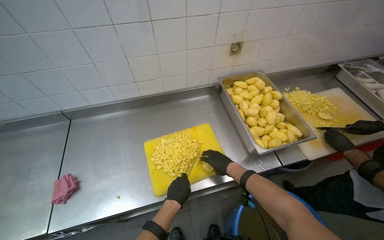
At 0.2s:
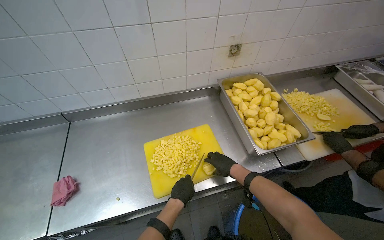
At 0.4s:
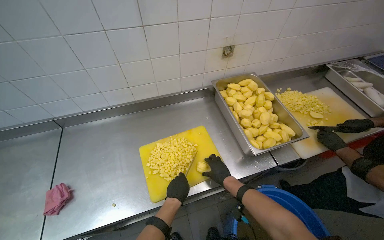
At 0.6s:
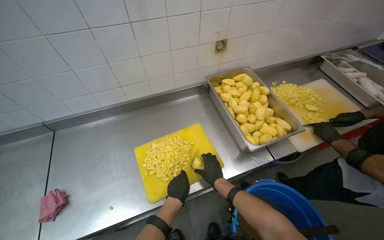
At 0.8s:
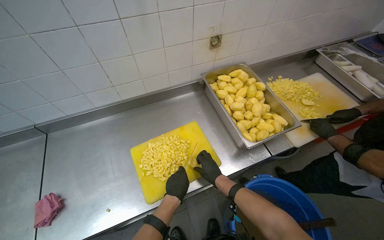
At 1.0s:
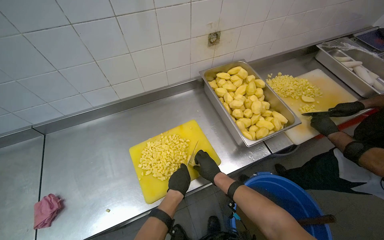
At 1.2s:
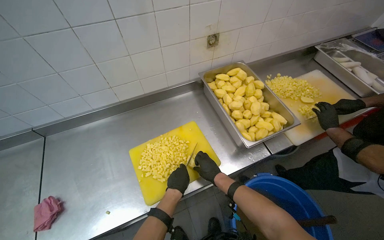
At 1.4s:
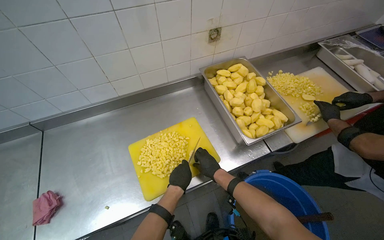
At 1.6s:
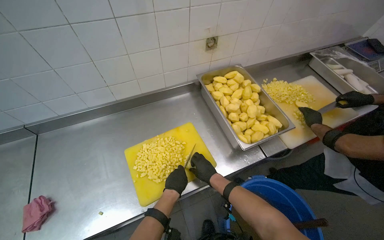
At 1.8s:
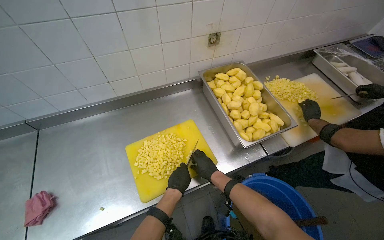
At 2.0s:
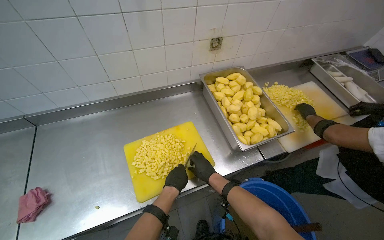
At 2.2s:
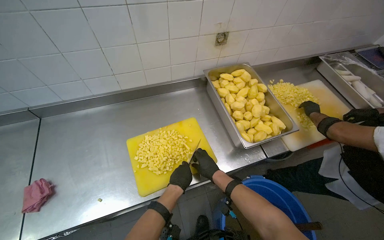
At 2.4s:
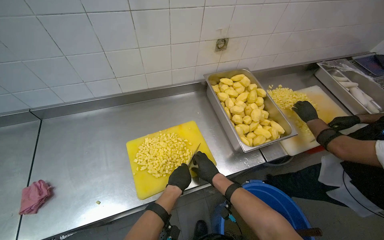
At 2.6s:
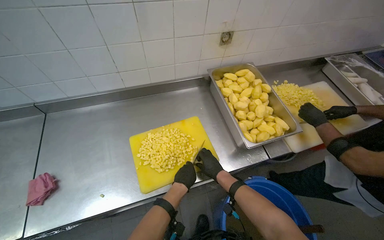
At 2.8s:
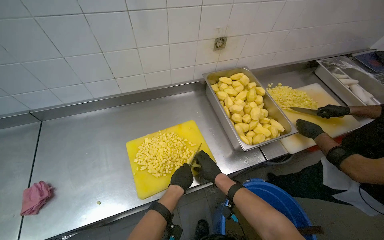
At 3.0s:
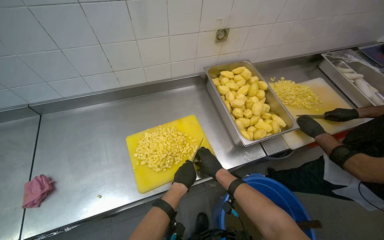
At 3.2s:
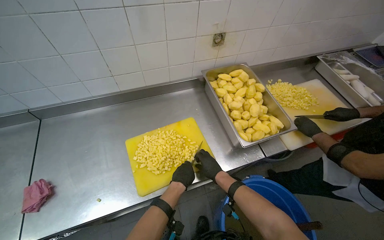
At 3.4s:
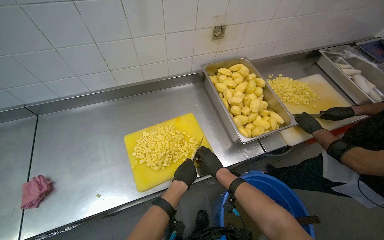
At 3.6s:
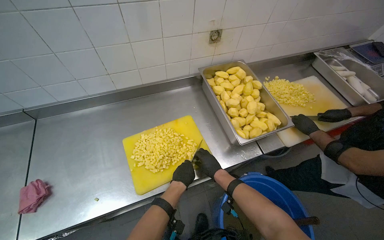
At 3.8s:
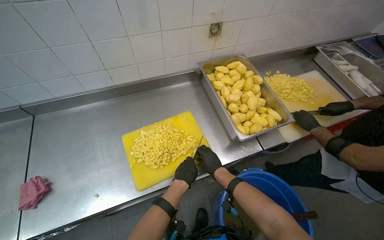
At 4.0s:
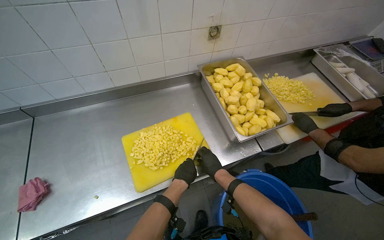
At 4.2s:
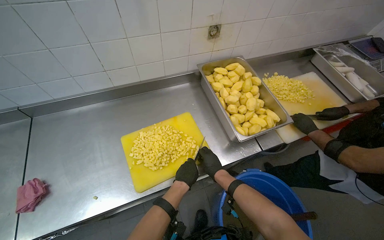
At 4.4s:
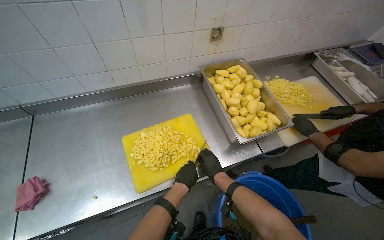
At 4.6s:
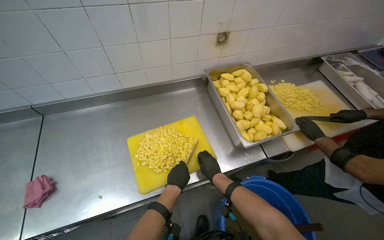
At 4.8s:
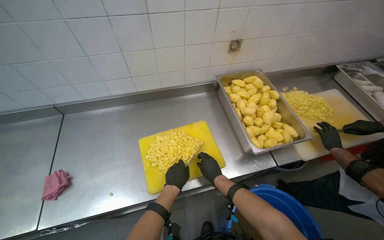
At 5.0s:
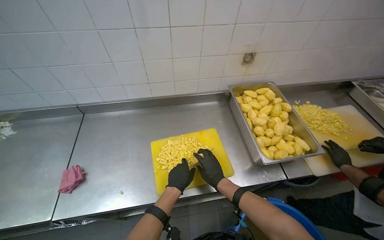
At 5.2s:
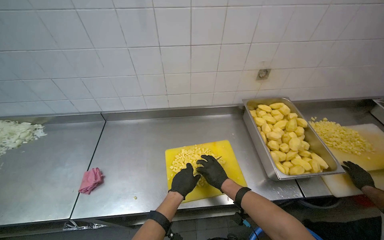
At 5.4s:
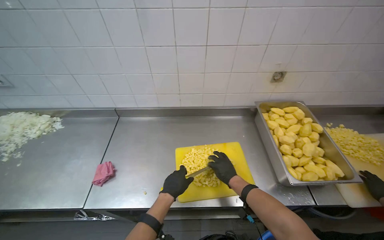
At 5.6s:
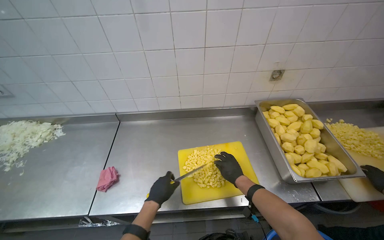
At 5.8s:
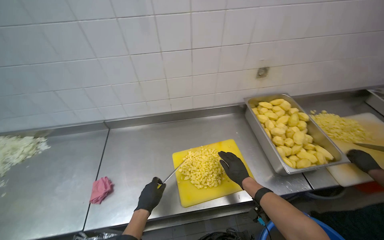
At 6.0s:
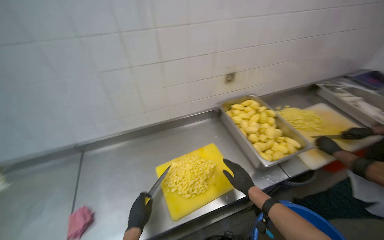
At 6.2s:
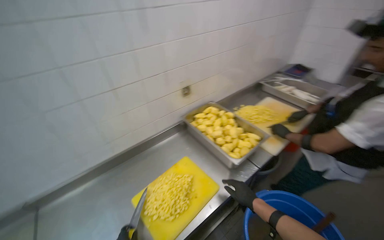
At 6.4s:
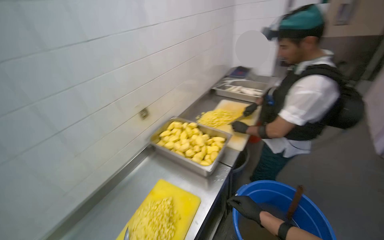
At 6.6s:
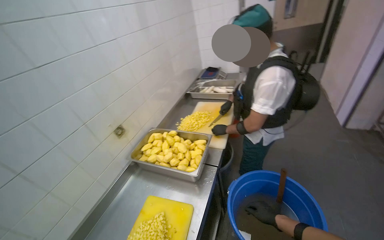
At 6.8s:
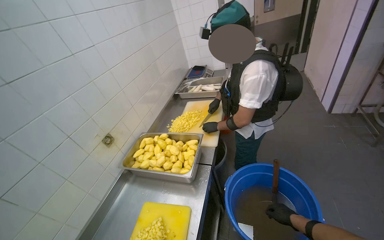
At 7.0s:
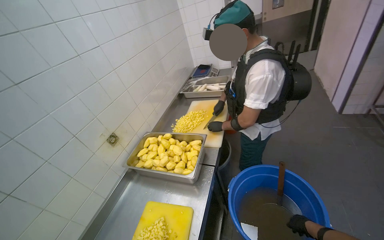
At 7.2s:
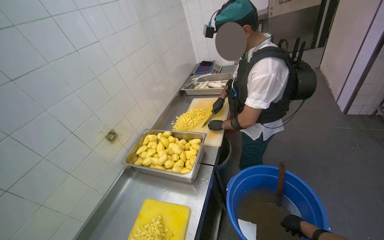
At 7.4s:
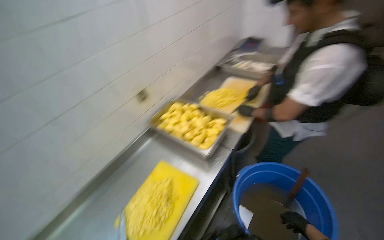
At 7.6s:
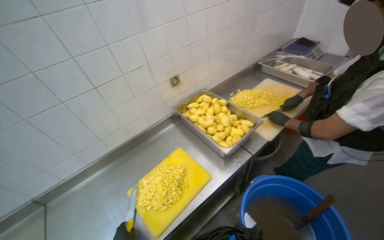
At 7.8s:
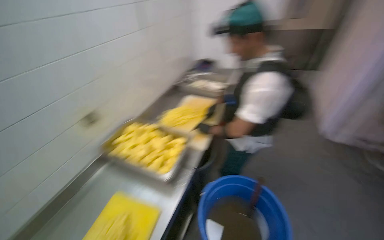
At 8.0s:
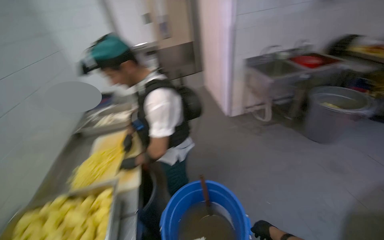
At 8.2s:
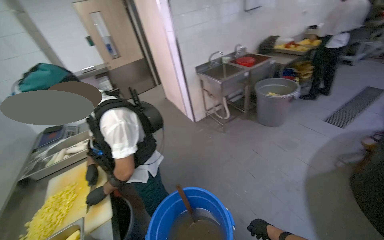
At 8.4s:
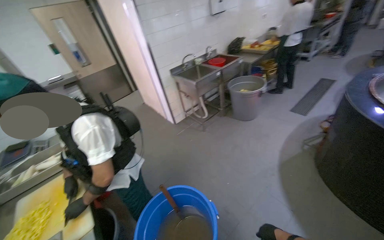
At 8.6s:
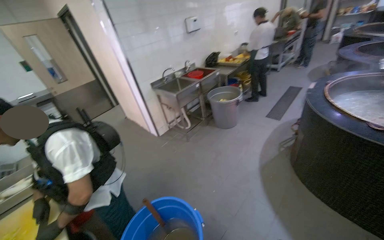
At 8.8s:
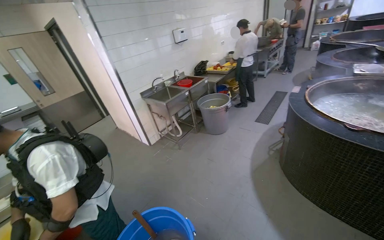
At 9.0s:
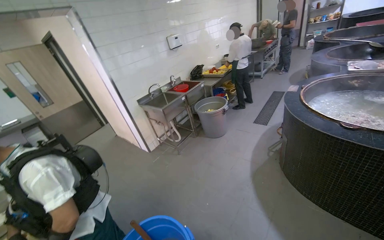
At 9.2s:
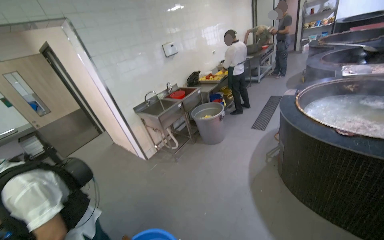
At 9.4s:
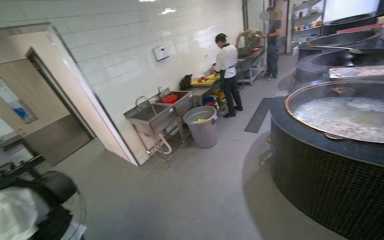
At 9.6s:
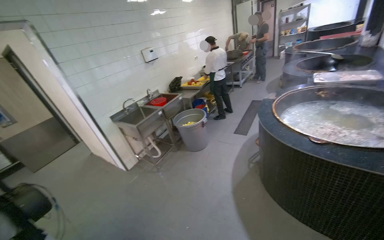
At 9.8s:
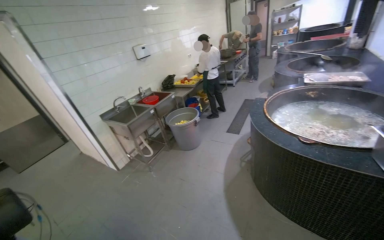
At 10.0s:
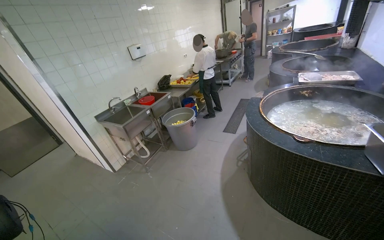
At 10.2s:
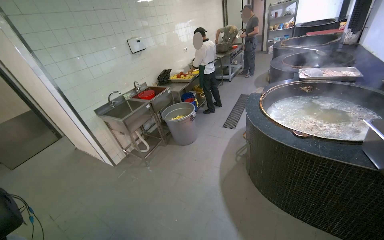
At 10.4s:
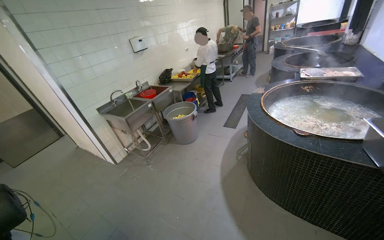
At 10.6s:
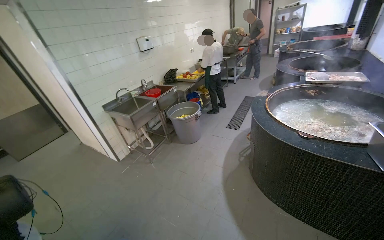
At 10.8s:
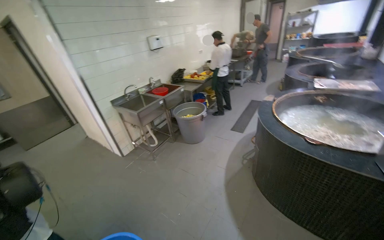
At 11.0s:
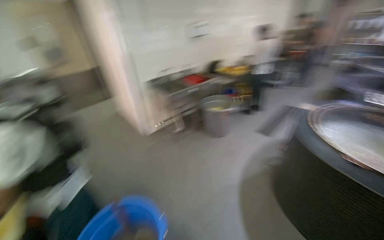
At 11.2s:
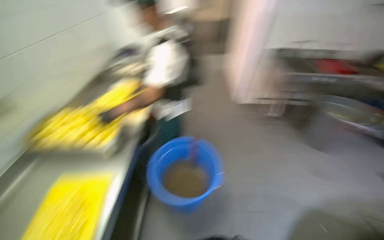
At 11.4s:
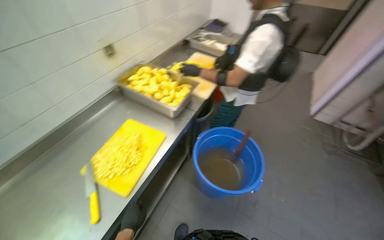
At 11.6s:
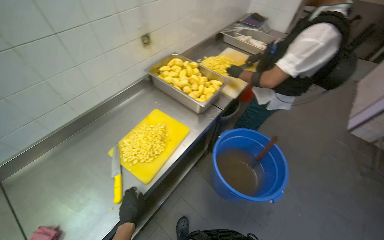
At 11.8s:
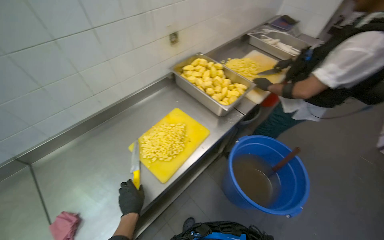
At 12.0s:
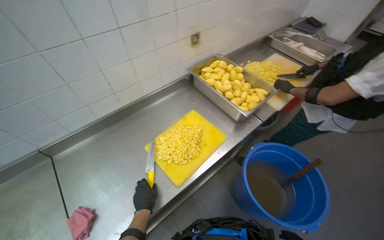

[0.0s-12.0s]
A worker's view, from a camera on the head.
Job: preparing food.
The whole recording: Chopping potatoes into cubes. The worker chops peeled potatoes into small cubes on a yellow cutting board.
0.0s to 3.0s: The hands stay close to where they were, moving slightly.
3.0s to 4.4s: The hands are busy where they are.
4.4s to 6.0s: The view tips upward by about 15 degrees. The left hand goes some 30 cm to the left.
6.0s to 7.6s: The wearer looks approximately 20 degrees further to the right.
7.6s to 9.0s: The head turns to the right by approximately 105 degrees. The camera pitches upward, by roughly 30 degrees.
10.4s to 12.0s: The wearer moves roughly 40 cm. The wearer looks about 95 degrees further to the left. The camera pitches downward, by about 20 degrees.

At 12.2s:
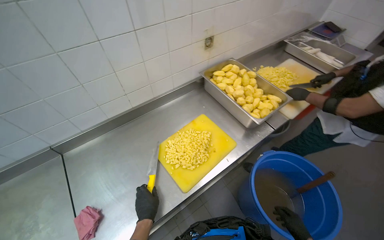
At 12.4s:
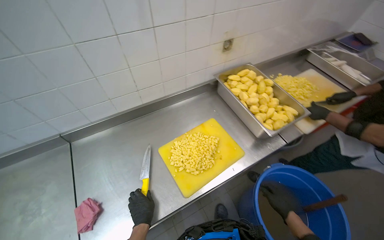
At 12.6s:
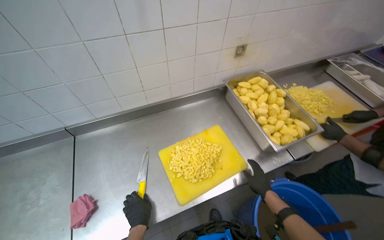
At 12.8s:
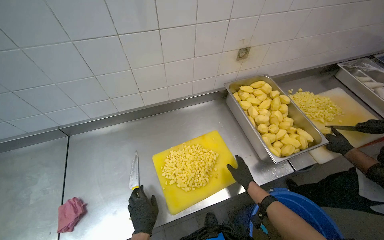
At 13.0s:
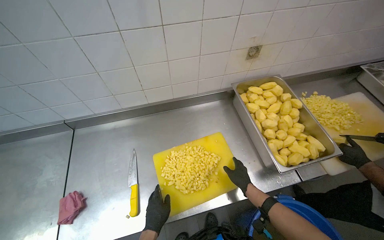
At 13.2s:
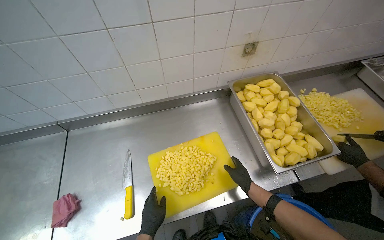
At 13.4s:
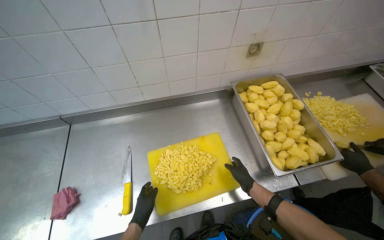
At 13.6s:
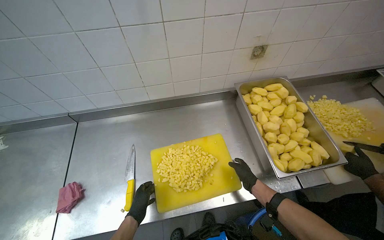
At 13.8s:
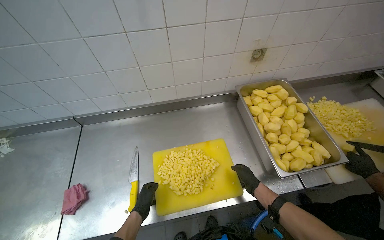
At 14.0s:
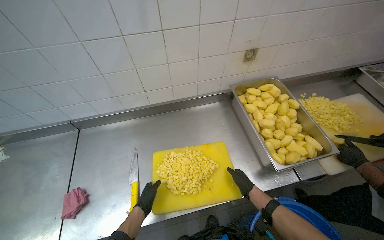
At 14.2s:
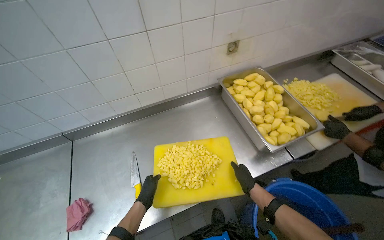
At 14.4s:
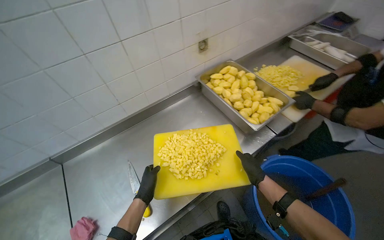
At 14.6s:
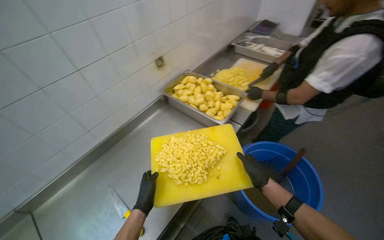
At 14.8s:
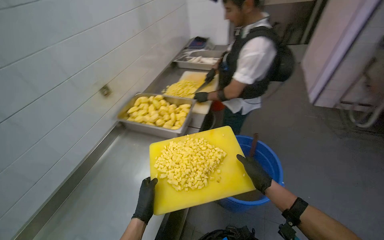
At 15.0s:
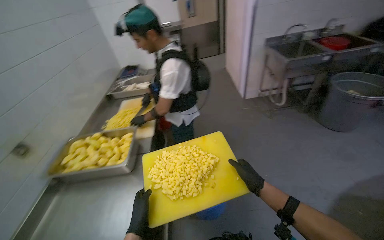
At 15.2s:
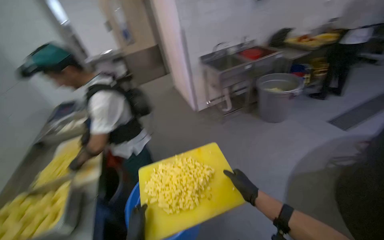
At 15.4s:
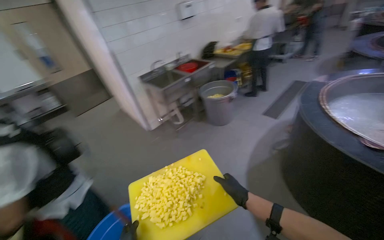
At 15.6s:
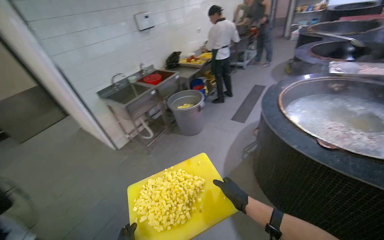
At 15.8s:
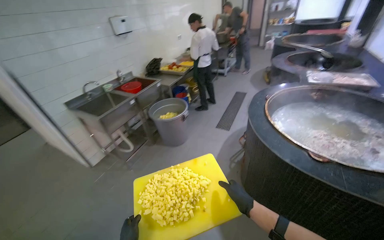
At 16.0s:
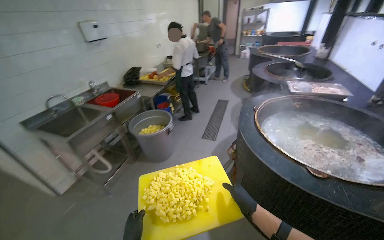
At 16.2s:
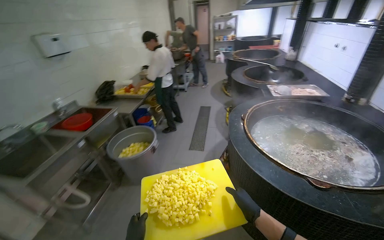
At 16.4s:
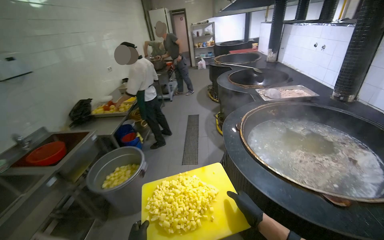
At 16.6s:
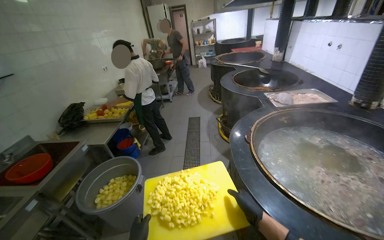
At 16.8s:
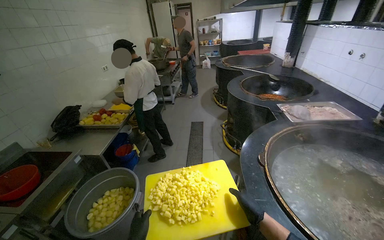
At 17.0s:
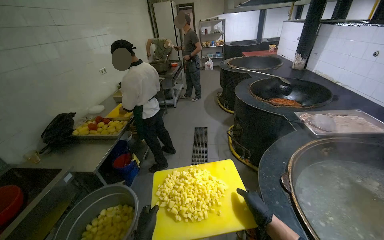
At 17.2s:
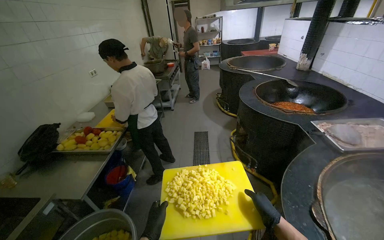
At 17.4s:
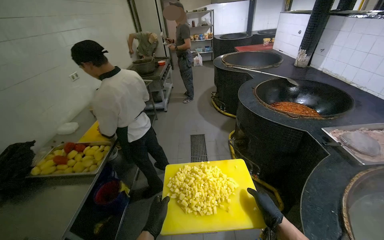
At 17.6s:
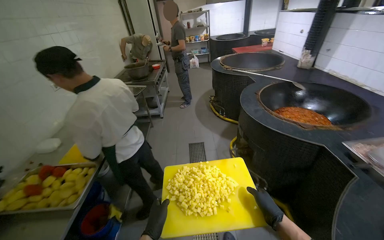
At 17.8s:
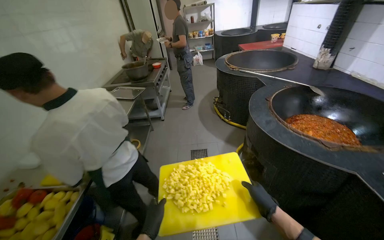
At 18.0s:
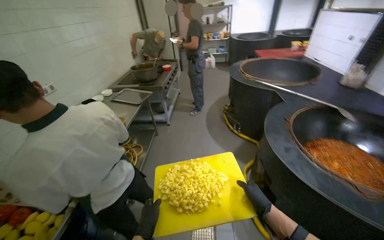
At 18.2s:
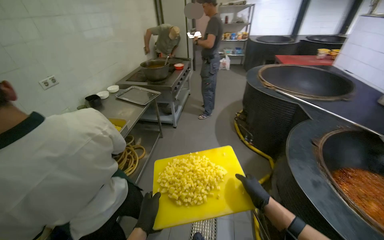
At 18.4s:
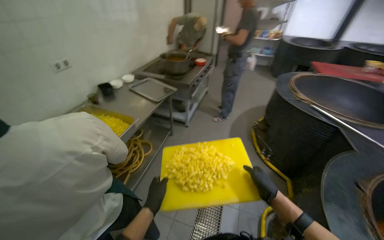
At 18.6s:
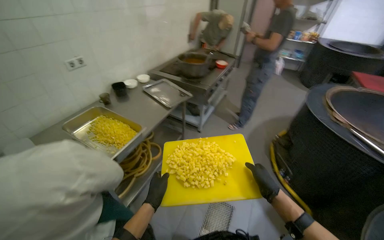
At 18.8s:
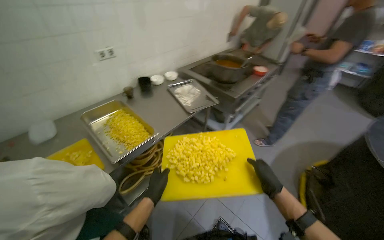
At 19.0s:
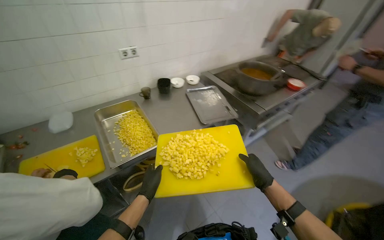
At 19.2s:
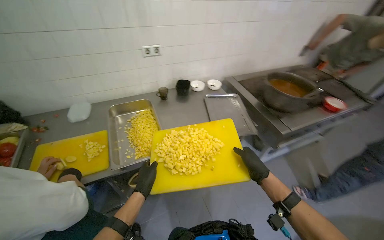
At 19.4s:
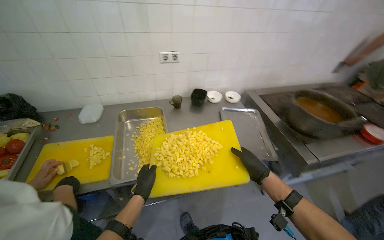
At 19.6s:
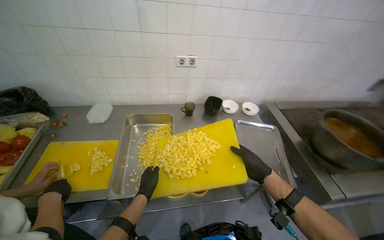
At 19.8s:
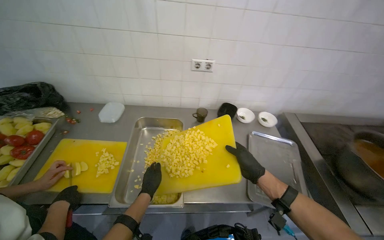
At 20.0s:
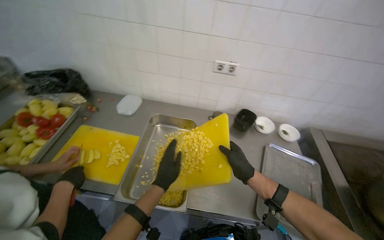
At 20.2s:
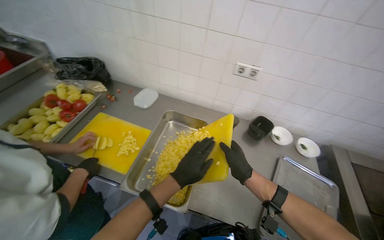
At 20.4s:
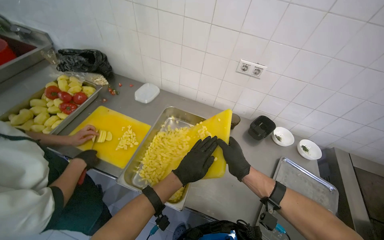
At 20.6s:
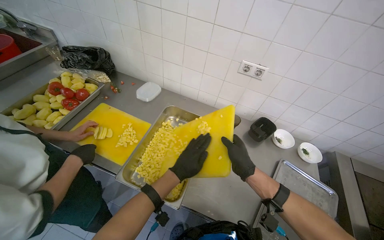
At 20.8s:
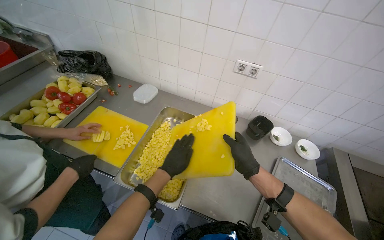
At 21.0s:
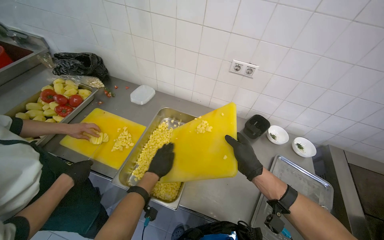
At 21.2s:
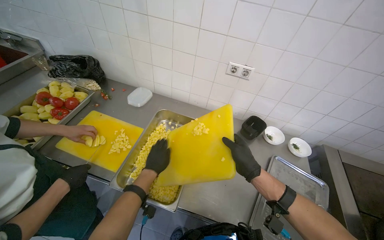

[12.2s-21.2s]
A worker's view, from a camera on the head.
Job: preparing food.
The whole recording: Chopping potatoes into cubes. The worker chops peeled potatoes into small cubes on a yellow cutting board.
12.2s to 13.8s: The wearer's head swings about 25 degrees to the left.
13.8s to 15.2s: The head travels some 60 cm. The wearer looks approximately 100 degrees further to the right. The view tips upward by about 30 degrees.
15.2s to 16.6s: The head travels about 1 m. The wearer's head swings roughly 65 degrees to the right. The view tips upward by roughly 15 degrees.
16.6s to 18.2s: The wearer moves approximately 1.5 m.
18.2s to 19.8s: The camera travels about 90 cm. The head rotates some 75 degrees to the left.
19.8s to 21.2s: The head turns to the left by about 20 degrees. The left hand goes to the right and returns, approximately 10 cm each way.
